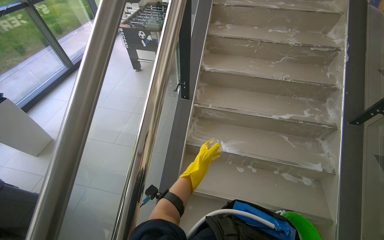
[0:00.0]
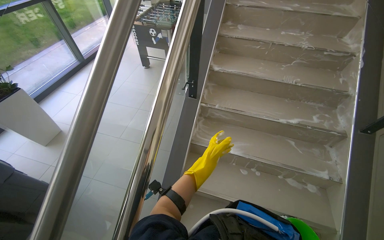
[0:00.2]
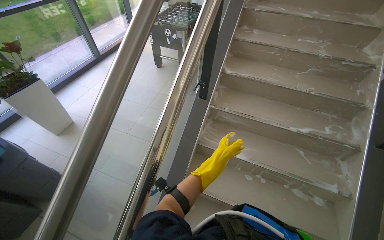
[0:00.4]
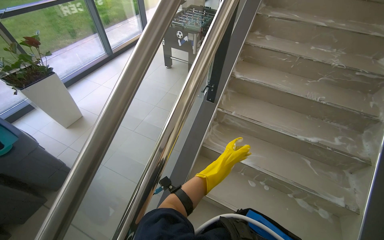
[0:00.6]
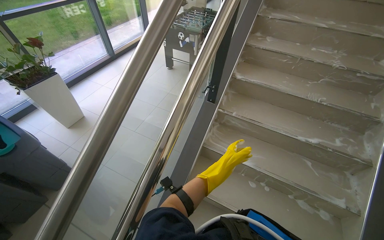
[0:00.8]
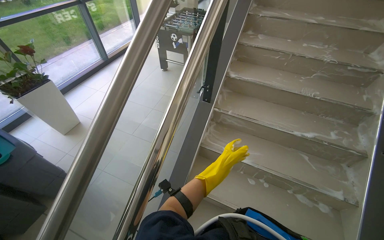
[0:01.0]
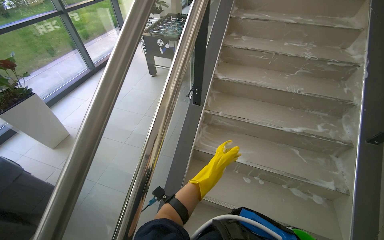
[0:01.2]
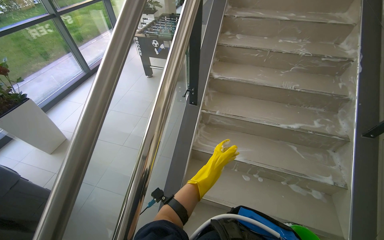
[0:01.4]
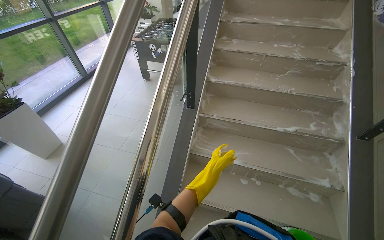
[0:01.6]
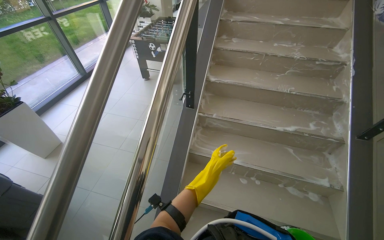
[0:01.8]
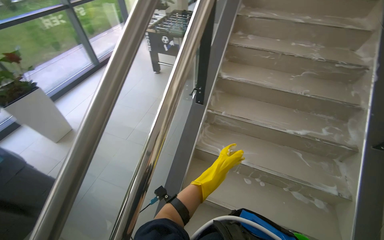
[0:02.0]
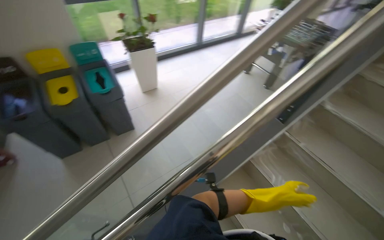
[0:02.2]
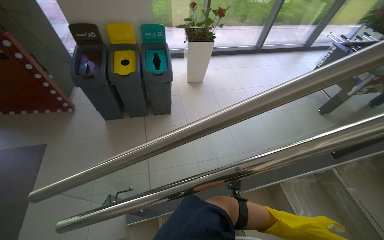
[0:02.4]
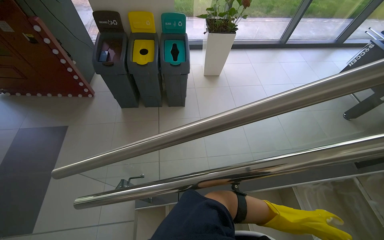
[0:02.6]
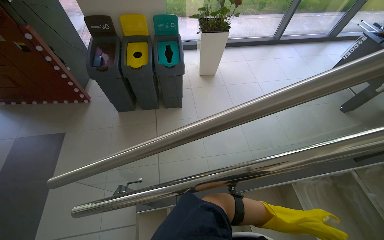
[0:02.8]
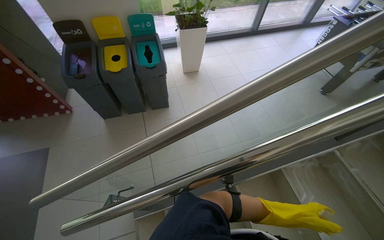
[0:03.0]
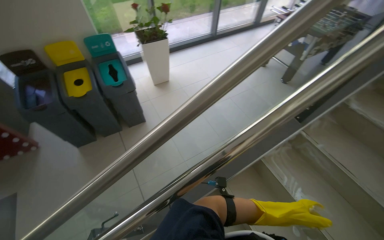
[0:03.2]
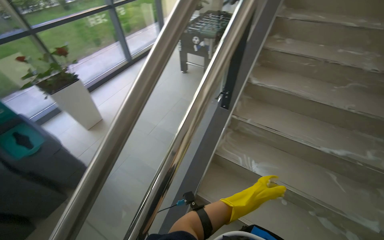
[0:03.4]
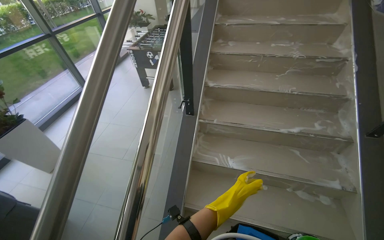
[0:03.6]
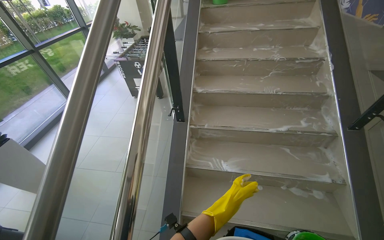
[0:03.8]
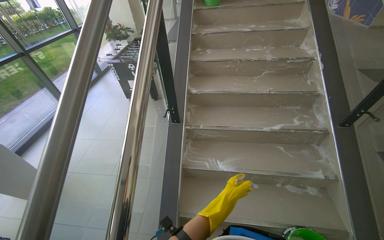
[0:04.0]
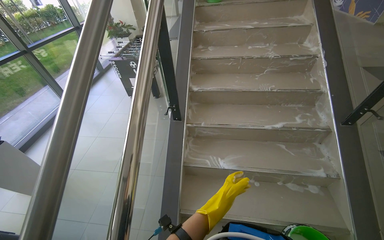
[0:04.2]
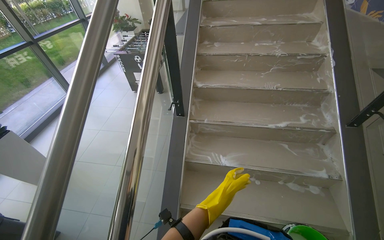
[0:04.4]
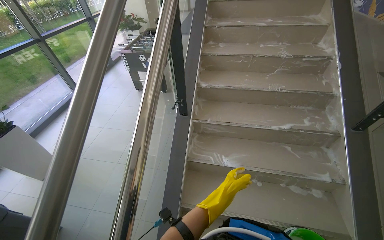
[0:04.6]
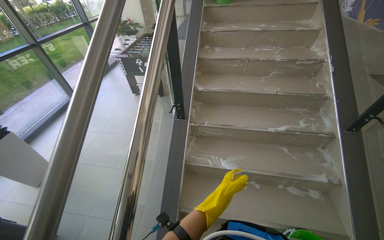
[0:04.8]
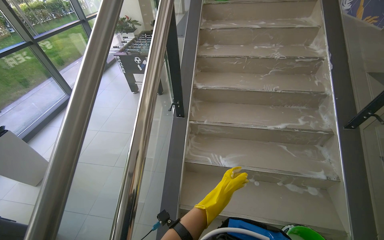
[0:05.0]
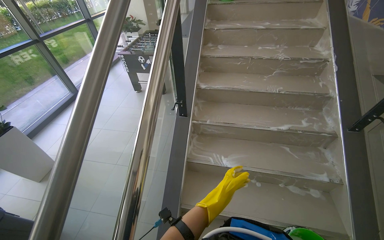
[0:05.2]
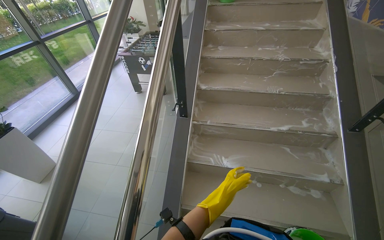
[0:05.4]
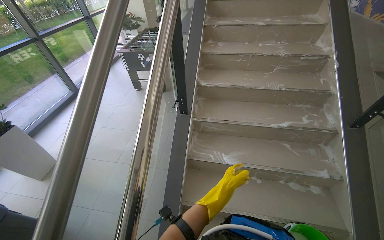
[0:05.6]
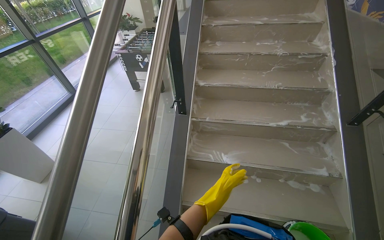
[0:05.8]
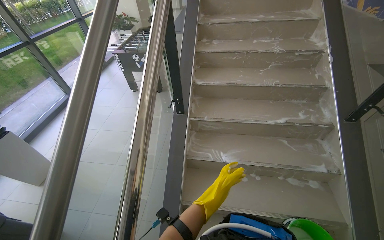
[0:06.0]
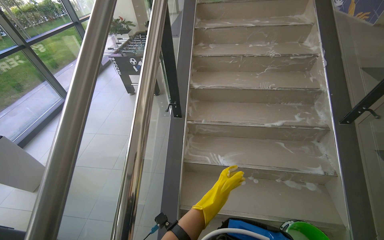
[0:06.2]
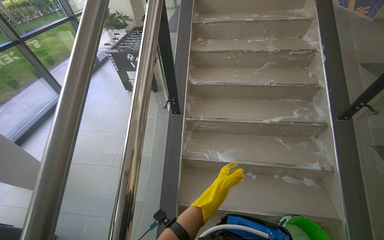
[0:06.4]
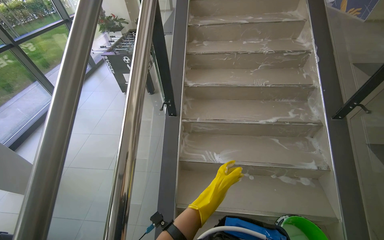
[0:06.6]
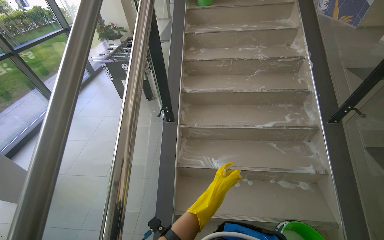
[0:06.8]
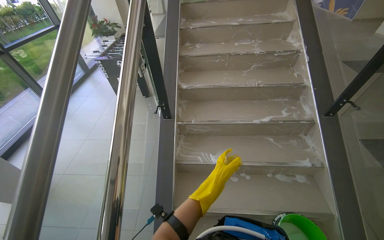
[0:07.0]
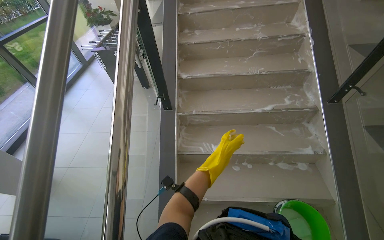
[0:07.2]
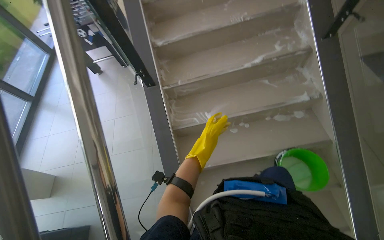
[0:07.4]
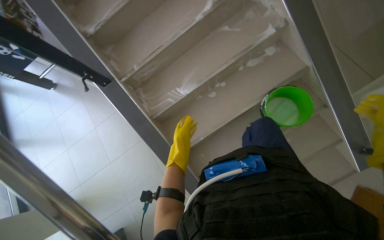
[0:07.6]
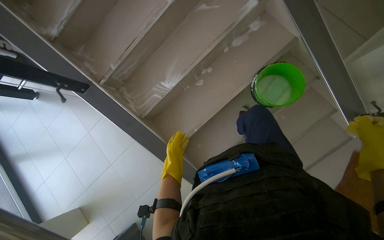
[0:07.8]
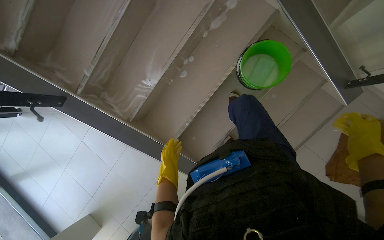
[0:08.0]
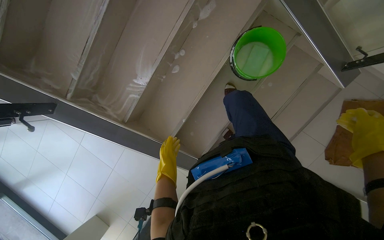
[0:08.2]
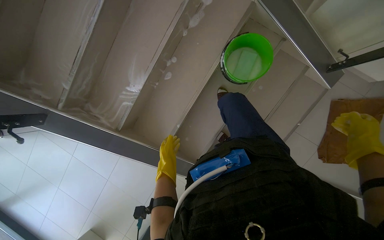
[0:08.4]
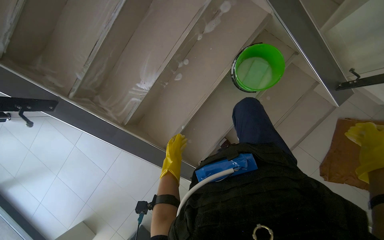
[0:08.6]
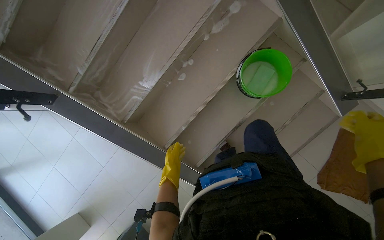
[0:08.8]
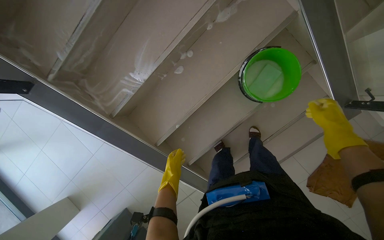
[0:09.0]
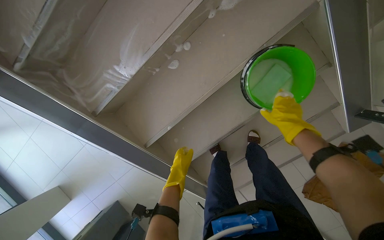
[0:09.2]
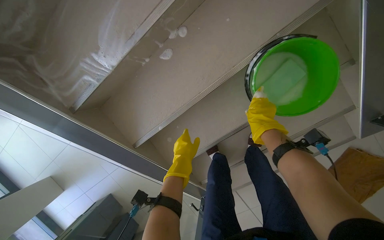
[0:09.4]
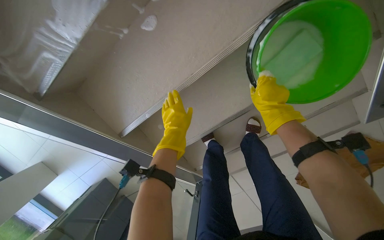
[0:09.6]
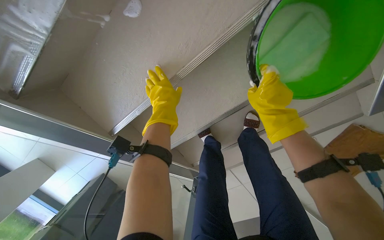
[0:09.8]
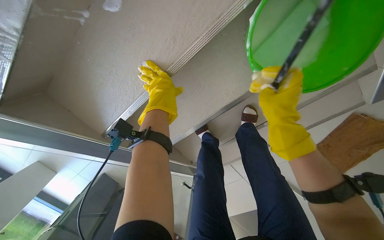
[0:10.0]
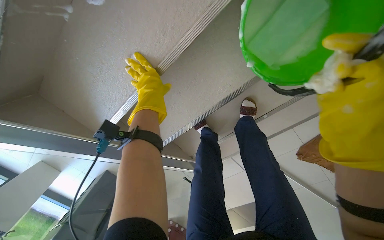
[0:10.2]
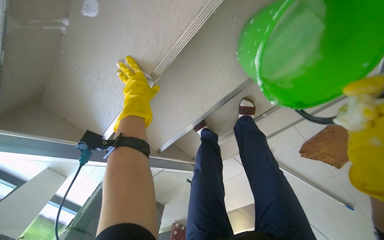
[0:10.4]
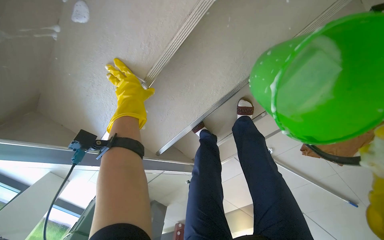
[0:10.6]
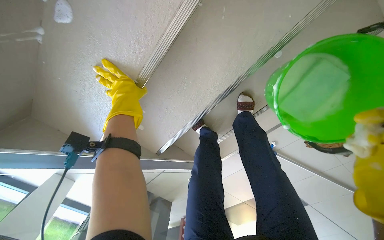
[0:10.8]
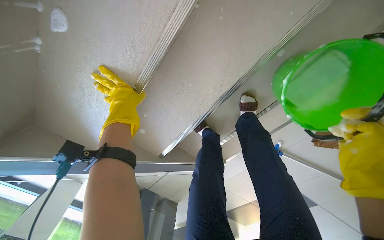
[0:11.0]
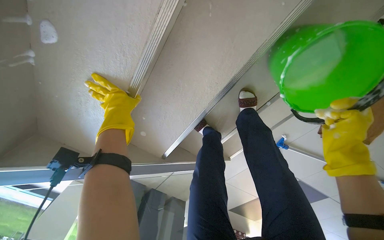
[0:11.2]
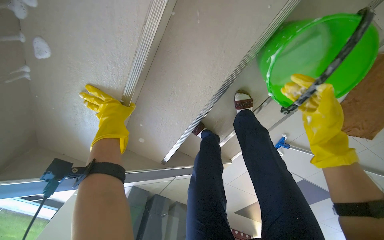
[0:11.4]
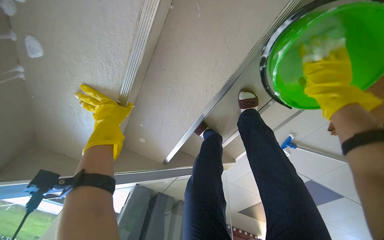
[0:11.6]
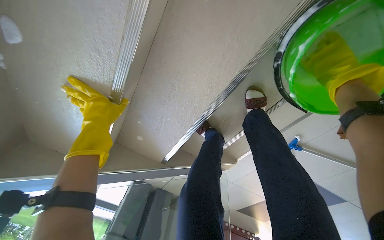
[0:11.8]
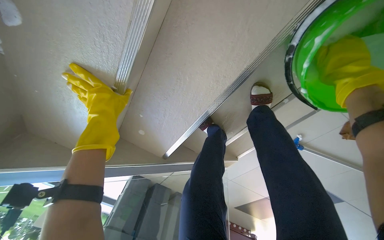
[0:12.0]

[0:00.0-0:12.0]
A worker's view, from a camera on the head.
Job: wiping surfaces.
The whole recording: Scrubbing underside of stairs. The worker scrubs the underside of the stairs with a sponge and cleaning solution.
0:01.6 to 0:03.0: The head rotates about 60 degrees to the left.
0:03.0 to 0:04.4: The wearer's head swings some 65 degrees to the right. The wearer looks roughly 10 degrees further upward.
0:06.0 to 0:07.6: The view tips downward by roughly 25 degrees. The scene turns approximately 40 degrees counterclockwise in the picture.
0:07.6 to 0:09.0: The view tilts about 15 degrees downward.
0:09.0 to 0:10.4: The camera is carried about 50 cm. The camera pitches downward, by roughly 25 degrees.

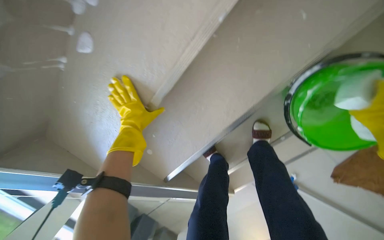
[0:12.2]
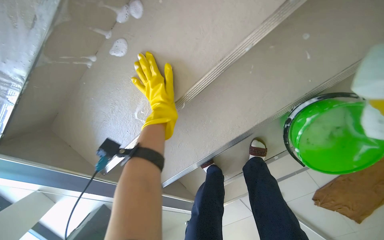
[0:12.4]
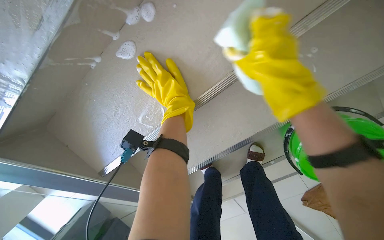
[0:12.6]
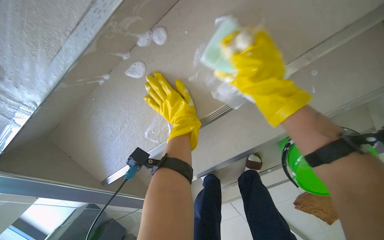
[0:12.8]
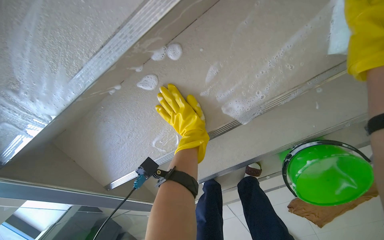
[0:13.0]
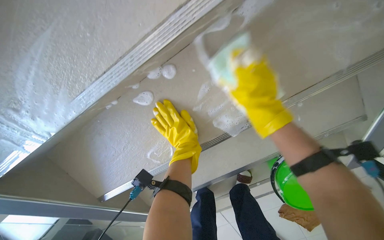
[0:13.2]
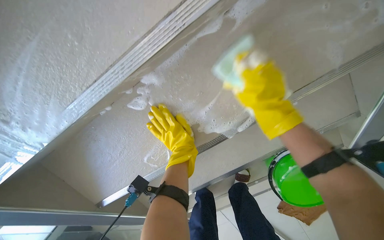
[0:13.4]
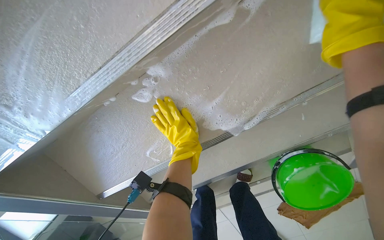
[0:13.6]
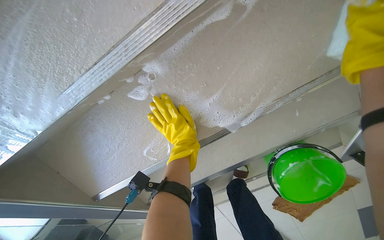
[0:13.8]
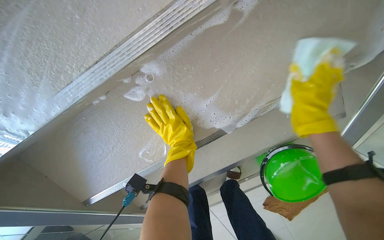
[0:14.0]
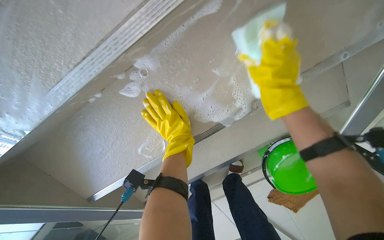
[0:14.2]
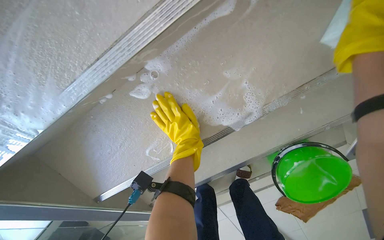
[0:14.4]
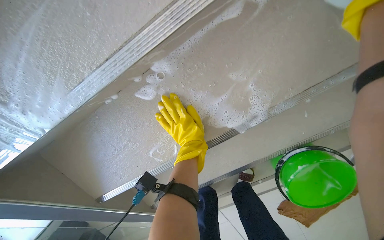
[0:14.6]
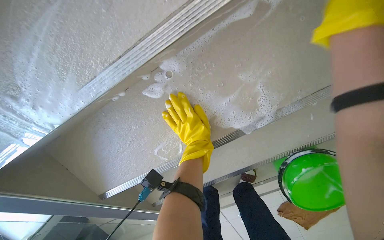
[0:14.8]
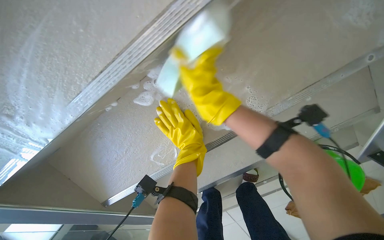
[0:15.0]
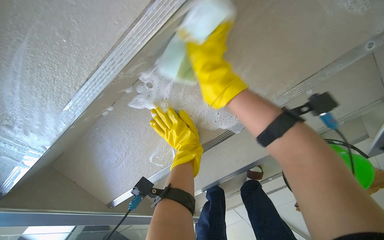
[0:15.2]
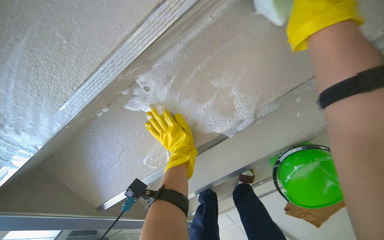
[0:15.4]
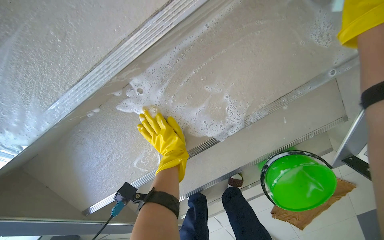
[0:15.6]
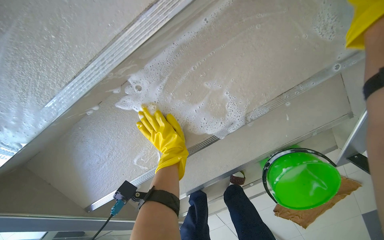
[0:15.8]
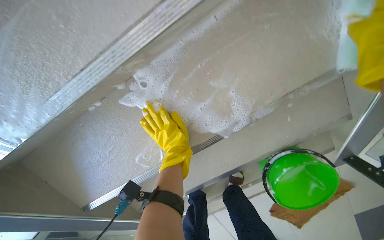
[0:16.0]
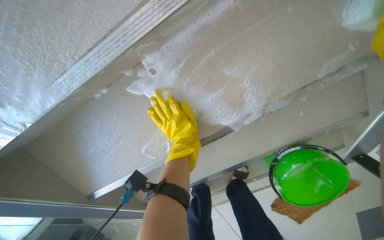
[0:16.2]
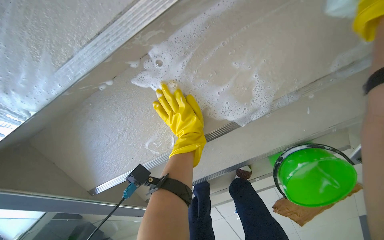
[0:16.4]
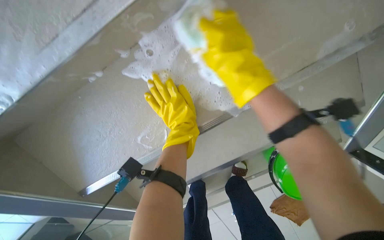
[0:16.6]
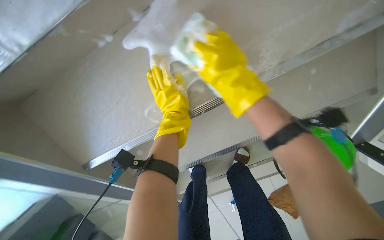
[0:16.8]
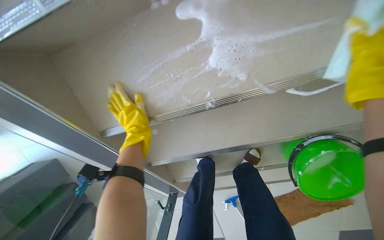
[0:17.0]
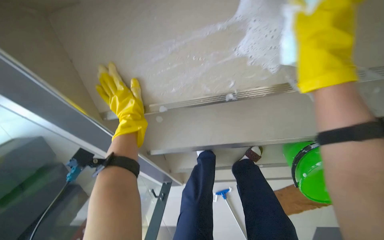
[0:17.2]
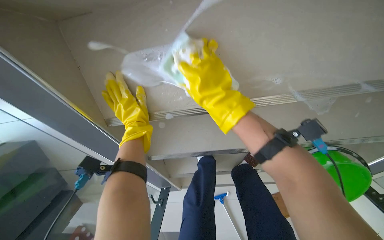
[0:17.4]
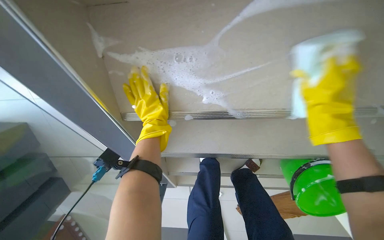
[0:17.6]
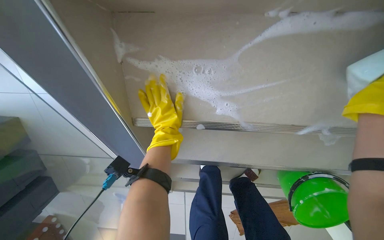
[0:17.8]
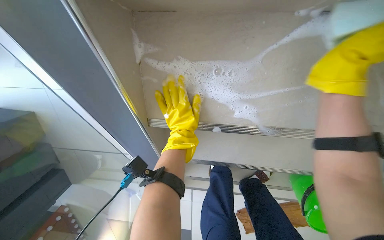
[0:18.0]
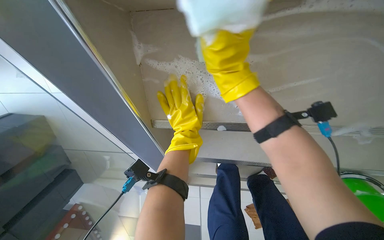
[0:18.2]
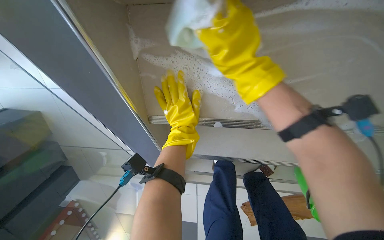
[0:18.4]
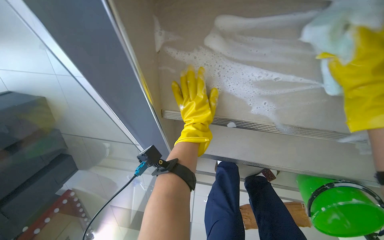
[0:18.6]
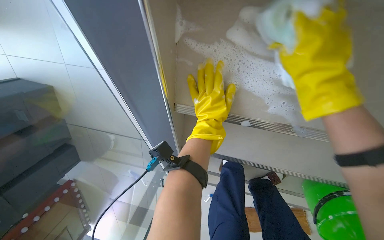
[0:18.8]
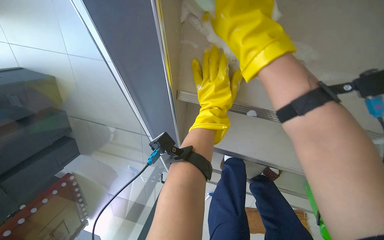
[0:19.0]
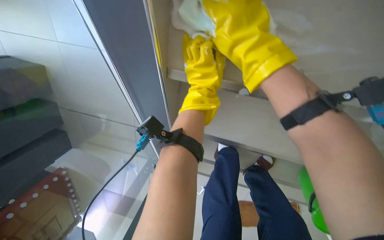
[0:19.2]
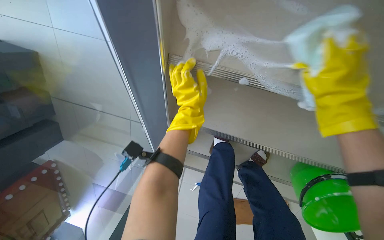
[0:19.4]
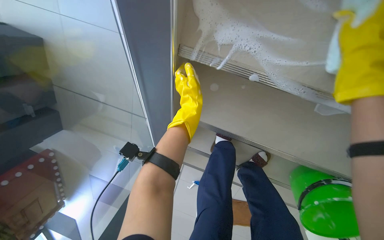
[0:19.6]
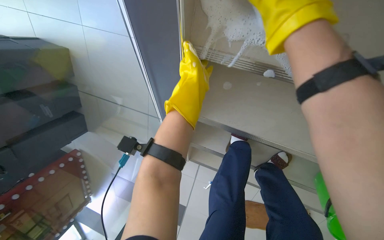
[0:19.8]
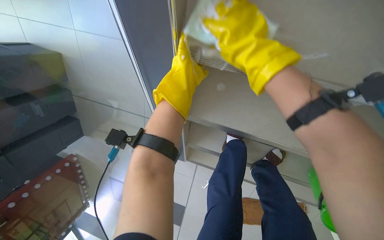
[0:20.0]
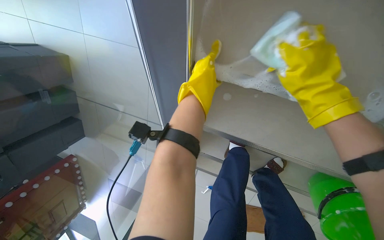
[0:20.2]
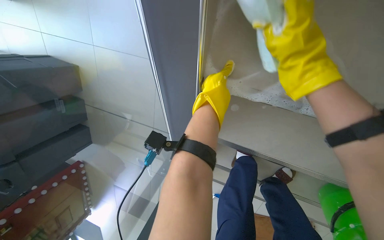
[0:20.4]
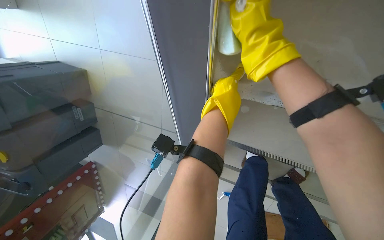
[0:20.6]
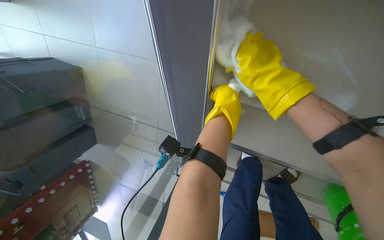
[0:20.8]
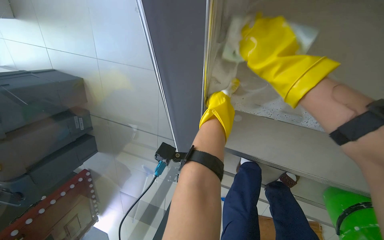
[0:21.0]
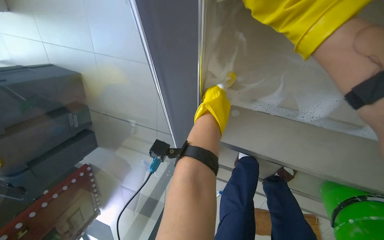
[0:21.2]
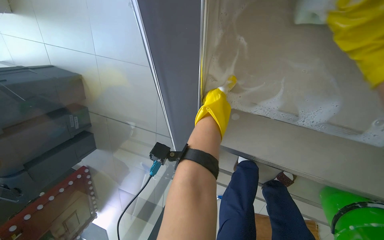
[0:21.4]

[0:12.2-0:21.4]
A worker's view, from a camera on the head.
Job: wiping surfaces.
The whole recording: Scrubbing underside of stairs. The worker scrubs the underside of the stairs with a sponge and cleaning solution.
0:12.2 to 0:13.8: The view swings about 15 degrees to the right. The left hand goes approximately 10 cm nearer to the camera.
0:16.8 to 0:18.4: The scene turns roughly 25 degrees clockwise in the picture.
